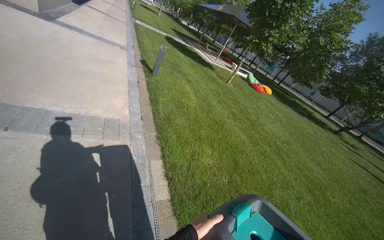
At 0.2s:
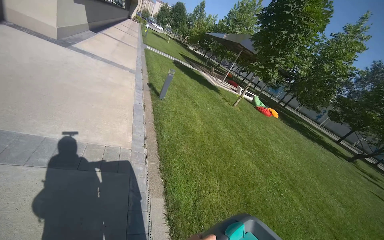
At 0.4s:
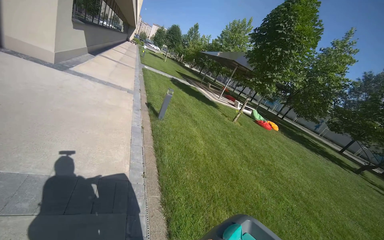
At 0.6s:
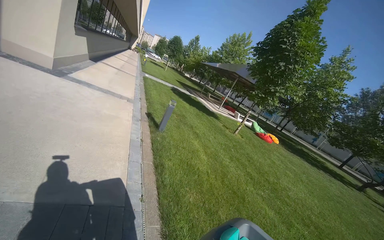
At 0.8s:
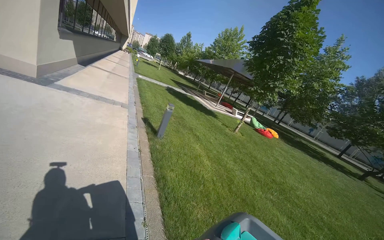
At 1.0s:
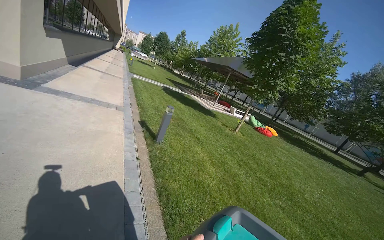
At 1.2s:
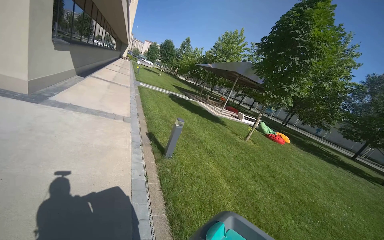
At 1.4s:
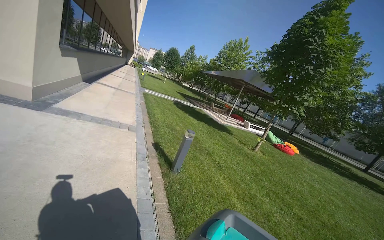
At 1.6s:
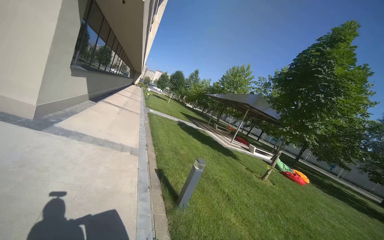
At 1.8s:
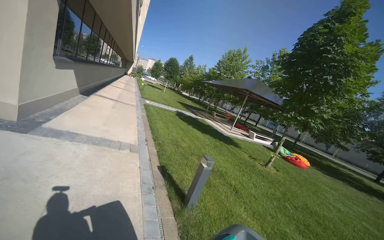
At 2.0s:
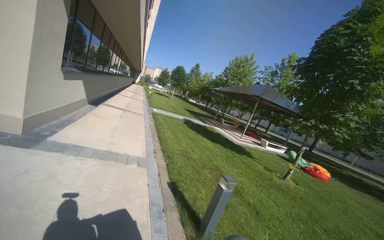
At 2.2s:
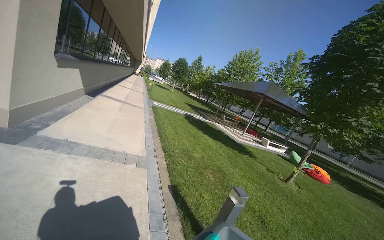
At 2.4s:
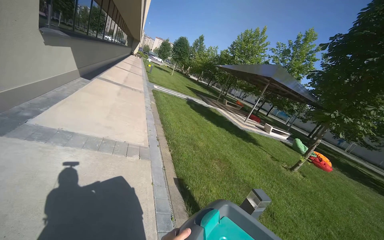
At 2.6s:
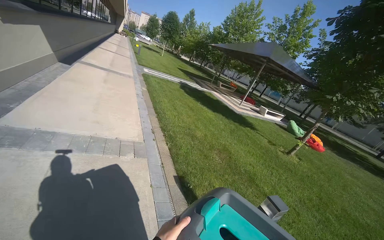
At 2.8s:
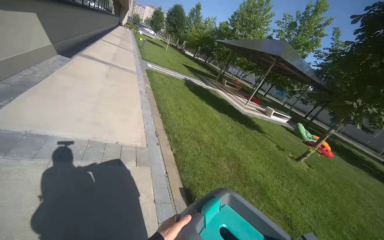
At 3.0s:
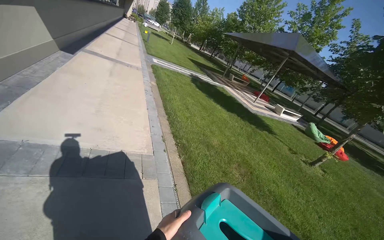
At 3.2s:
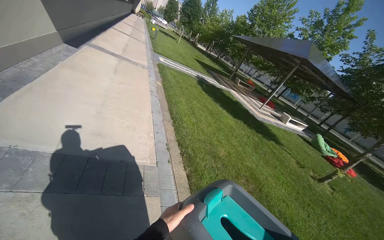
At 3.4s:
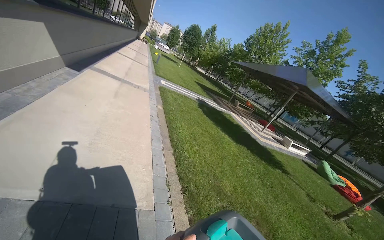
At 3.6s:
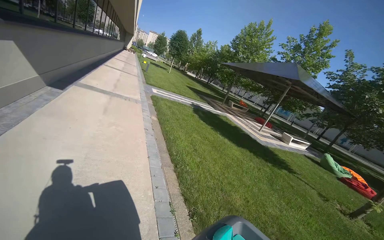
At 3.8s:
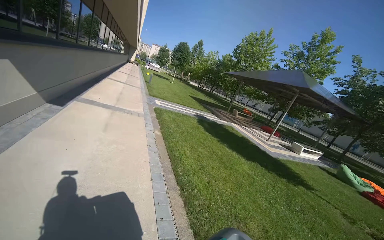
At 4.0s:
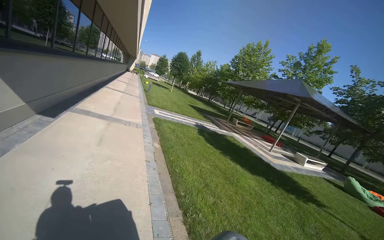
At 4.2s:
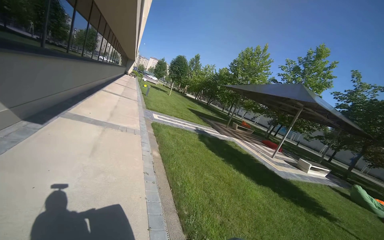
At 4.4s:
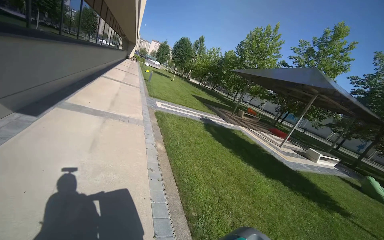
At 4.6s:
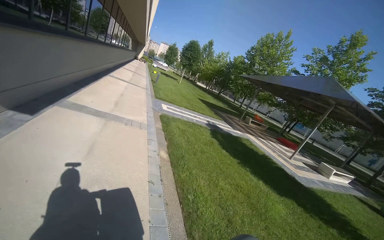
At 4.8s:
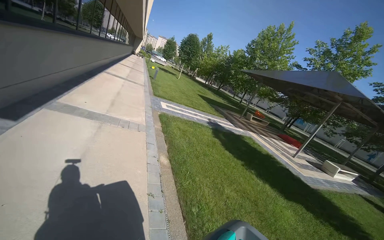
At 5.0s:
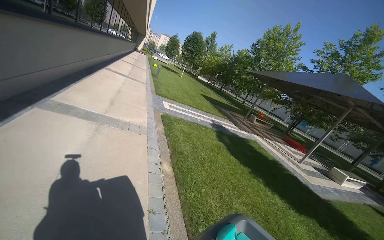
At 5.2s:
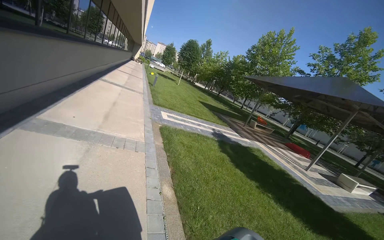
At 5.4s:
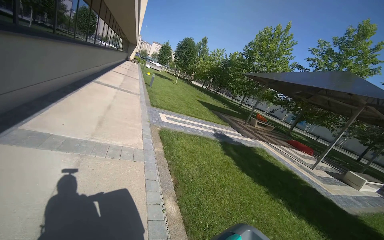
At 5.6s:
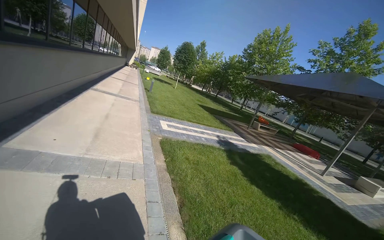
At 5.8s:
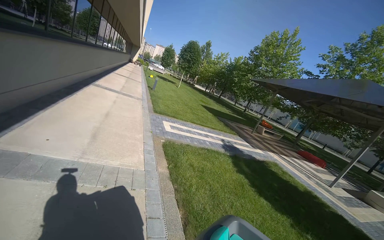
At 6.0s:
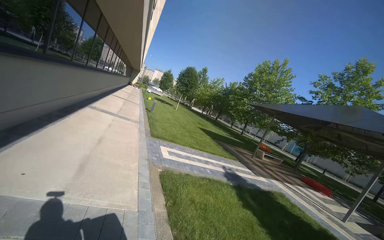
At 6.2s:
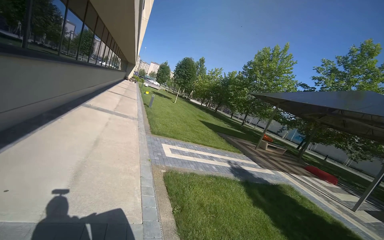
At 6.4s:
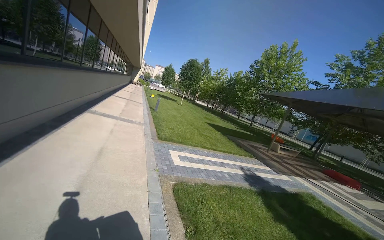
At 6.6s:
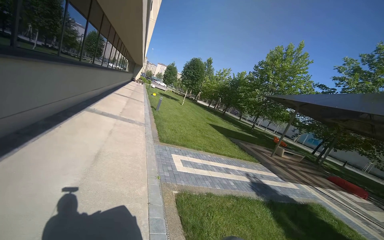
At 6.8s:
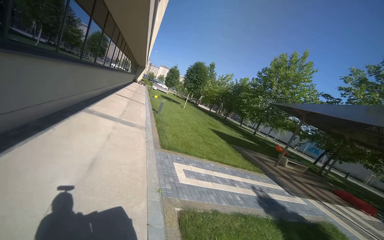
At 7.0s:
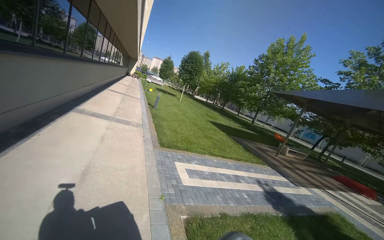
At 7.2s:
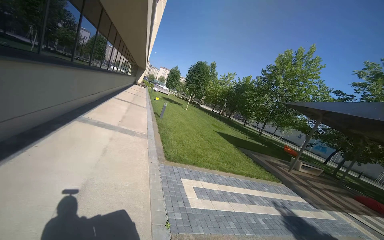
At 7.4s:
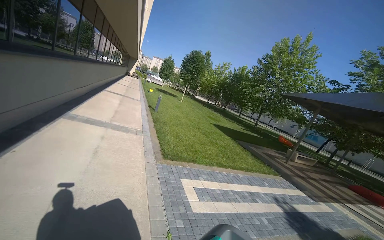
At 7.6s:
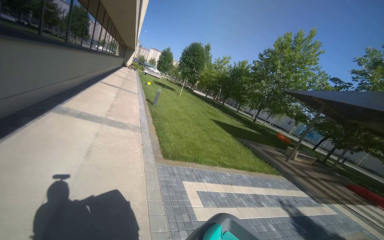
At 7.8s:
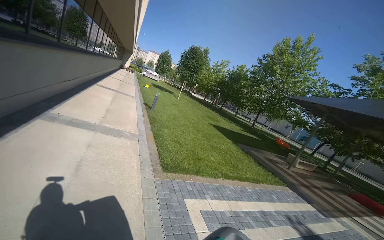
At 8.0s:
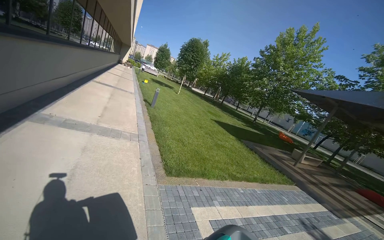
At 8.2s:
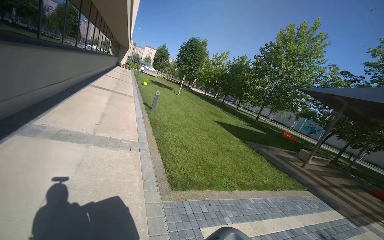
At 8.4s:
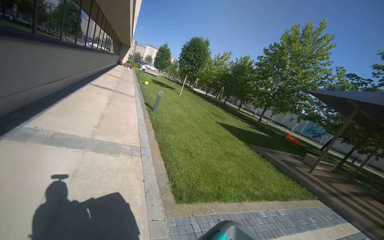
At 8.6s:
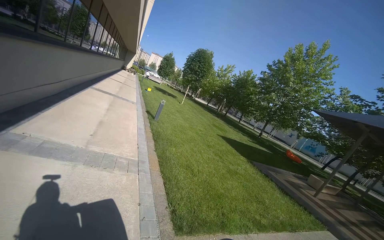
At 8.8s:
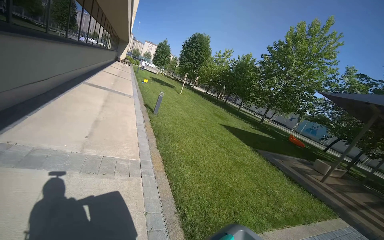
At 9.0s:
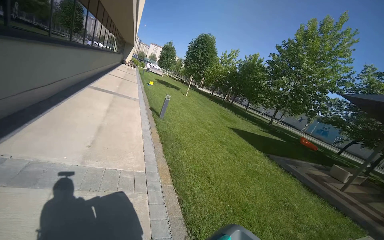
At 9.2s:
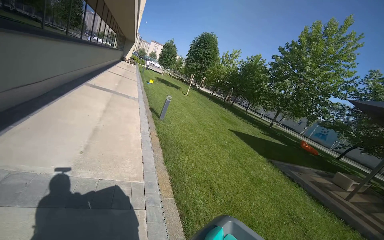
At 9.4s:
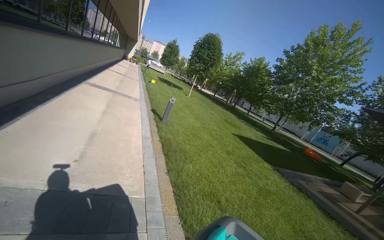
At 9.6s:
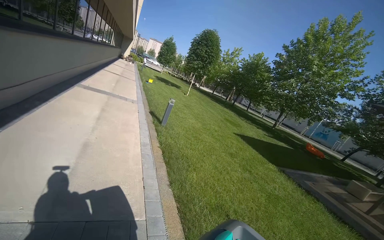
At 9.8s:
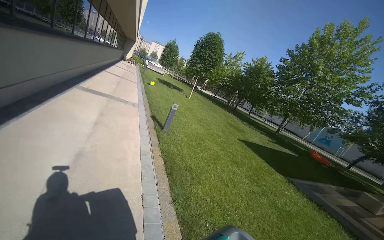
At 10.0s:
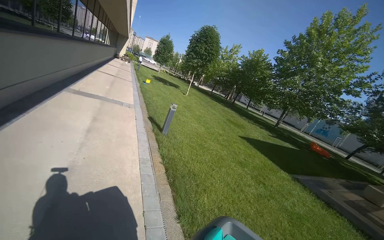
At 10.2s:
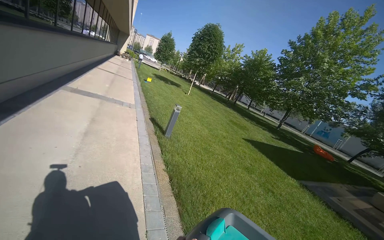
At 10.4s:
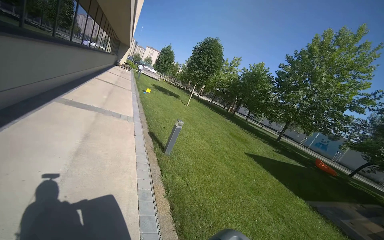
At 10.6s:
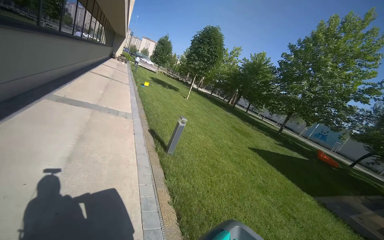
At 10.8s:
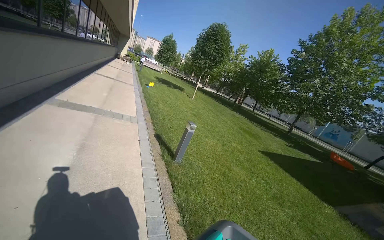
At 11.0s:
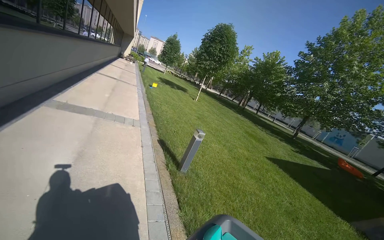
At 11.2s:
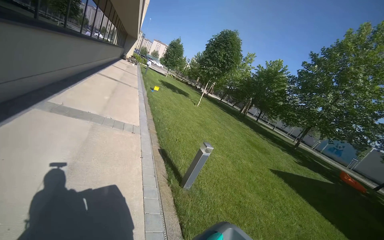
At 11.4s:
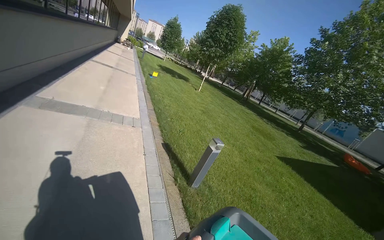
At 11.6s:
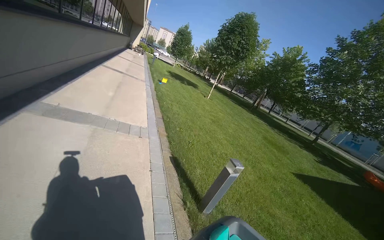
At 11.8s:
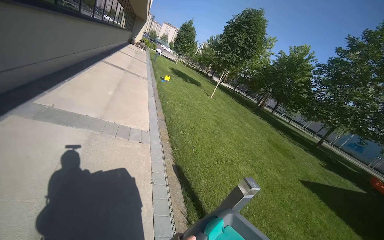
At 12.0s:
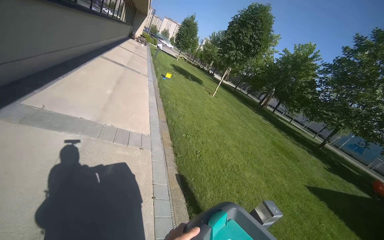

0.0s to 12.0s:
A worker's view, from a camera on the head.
Job: managing trash.
The whole recording: Transporting recycling bin. The worker pushes a recycling bin along the sidewalk.
0.0s to 1.6s: The camera travels approximately 2 m. The view tips upward by some 25 degrees.
1.6s to 3.0s: The camera is carried some 2 m. The camera pitches downward, by roughly 20 degrees.
3.0s to 4.4s: The camera travels roughly 2 m.
4.4s to 6.0s: The camera is carried approximately 2.5 m.
6.0s to 7.6s: The wearer moves about 2.5 m.
7.6s to 9.0s: The camera is carried about 2 m.
9.0s to 10.4s: The camera is carried approximately 2 m.
10.4s to 12.0s: The head travels approximately 2 m.

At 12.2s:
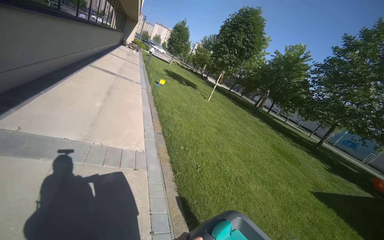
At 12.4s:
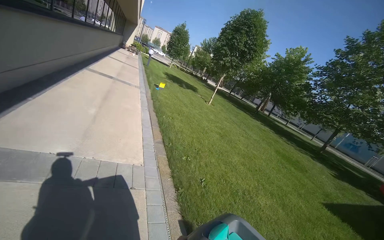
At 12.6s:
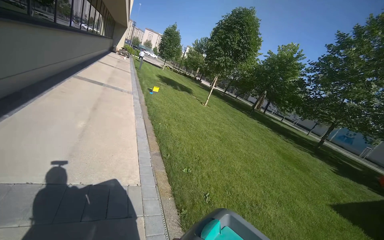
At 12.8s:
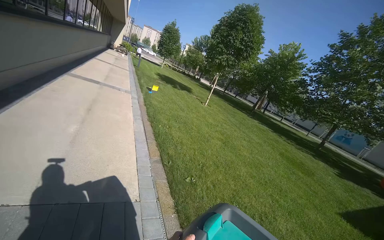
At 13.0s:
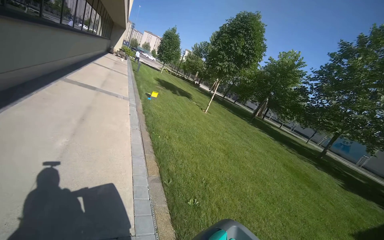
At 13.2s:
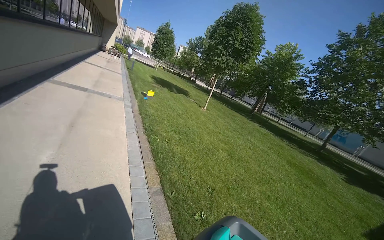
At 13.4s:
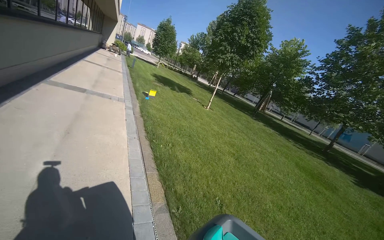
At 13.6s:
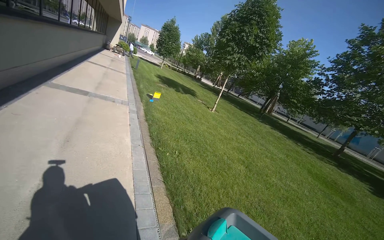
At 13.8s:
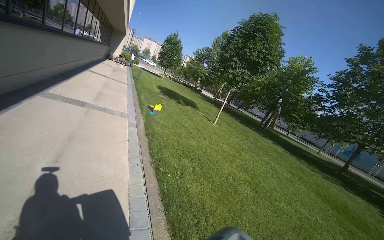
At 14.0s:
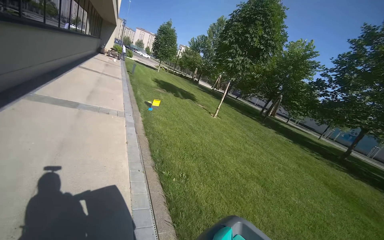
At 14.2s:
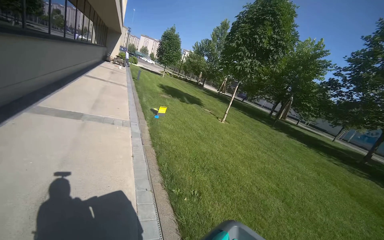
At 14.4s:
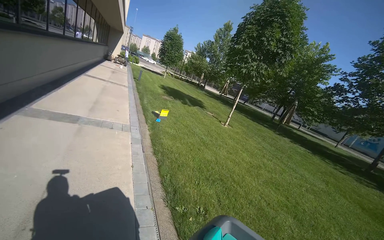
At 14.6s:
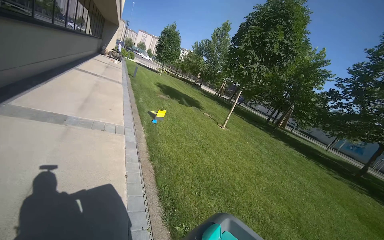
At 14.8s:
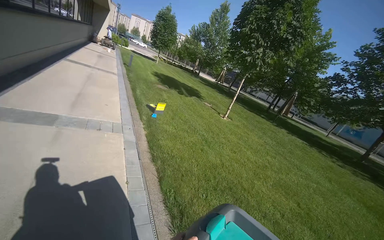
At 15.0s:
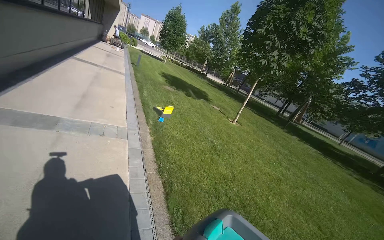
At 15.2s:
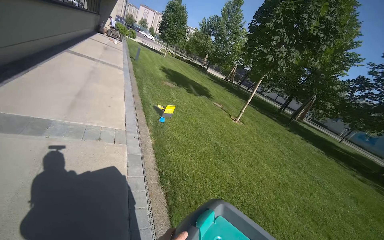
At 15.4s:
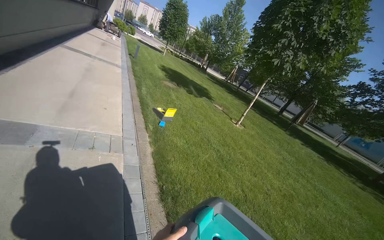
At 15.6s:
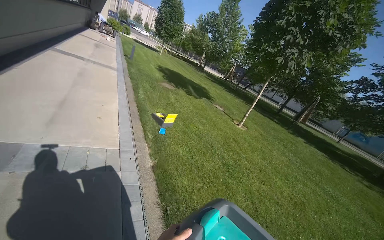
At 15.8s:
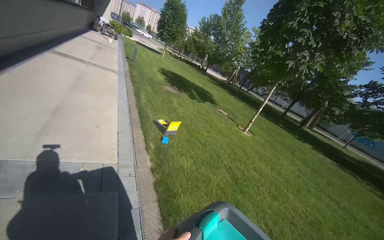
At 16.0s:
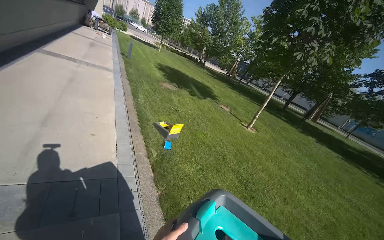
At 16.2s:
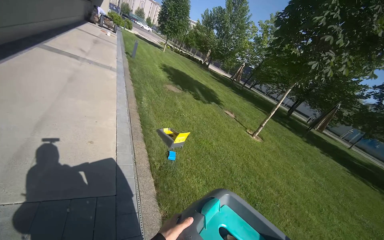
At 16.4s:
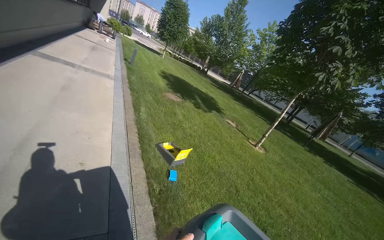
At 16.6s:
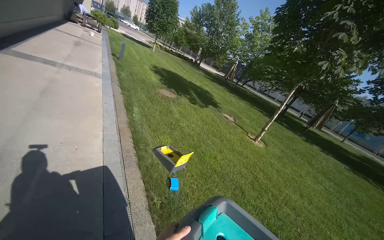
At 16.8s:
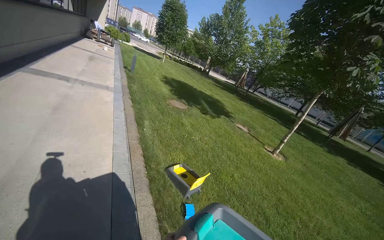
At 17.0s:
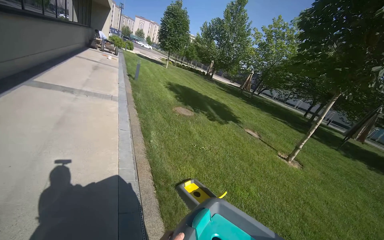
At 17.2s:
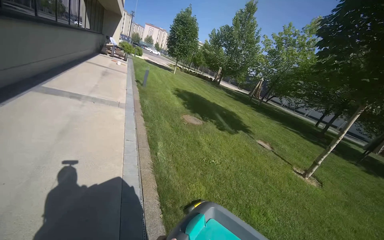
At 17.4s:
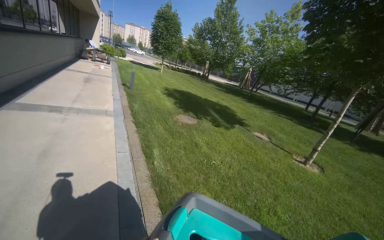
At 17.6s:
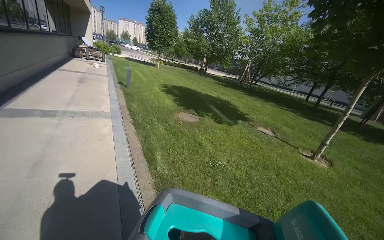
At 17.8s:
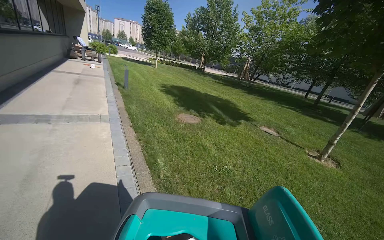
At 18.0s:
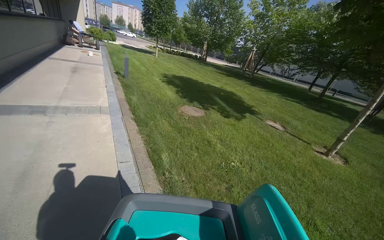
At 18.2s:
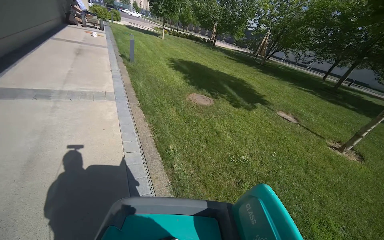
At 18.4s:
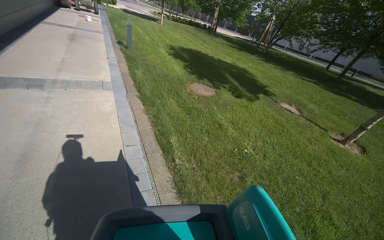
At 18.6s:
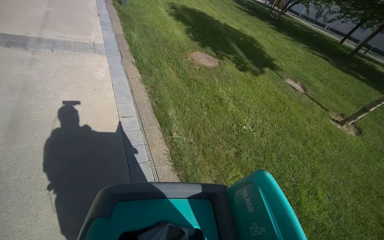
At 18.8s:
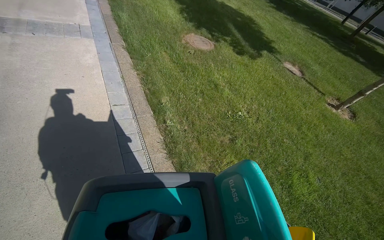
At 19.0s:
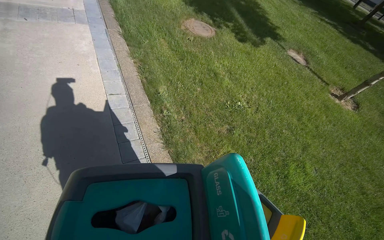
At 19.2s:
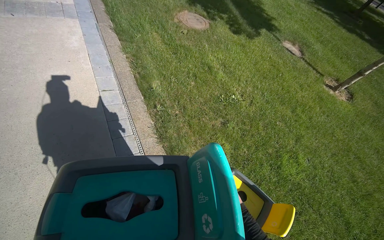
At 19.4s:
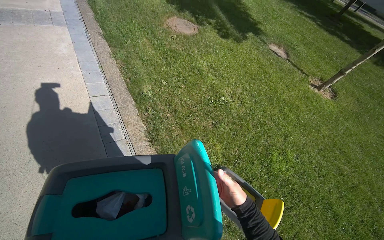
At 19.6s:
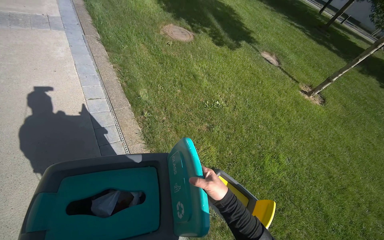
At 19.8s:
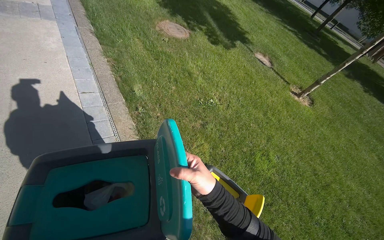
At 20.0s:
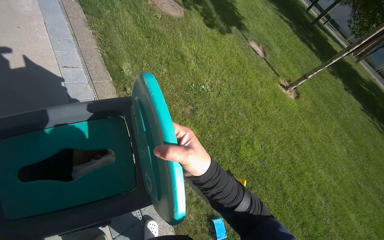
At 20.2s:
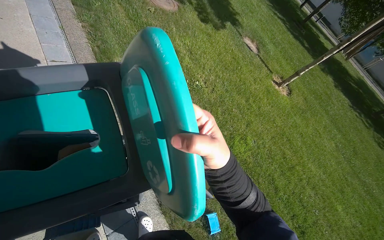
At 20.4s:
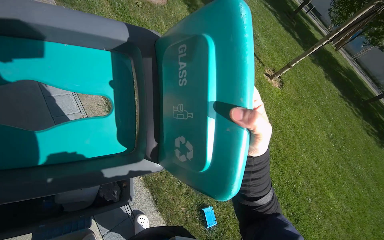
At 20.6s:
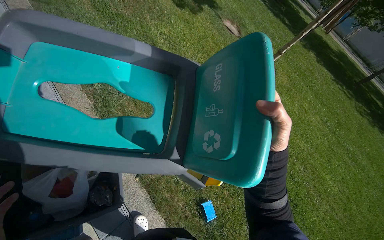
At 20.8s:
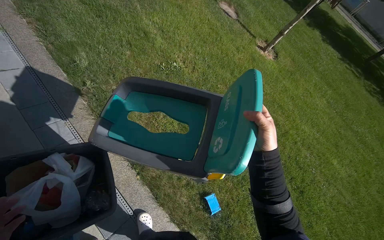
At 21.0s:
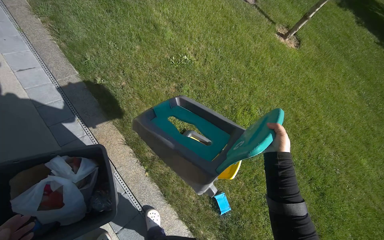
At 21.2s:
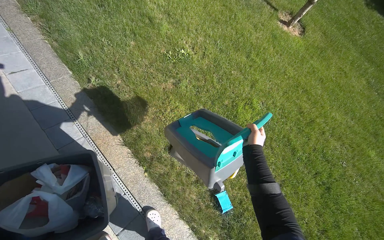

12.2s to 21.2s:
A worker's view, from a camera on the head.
Job: managing trash.
The whole recording: Transporting recycling bin. The worker pushes a recycling bin along the sidewalk.
13.8s to 15.2s: The wearer moves approximately 2 m.
15.2s to 16.6s: The camera is carried some 2 m.
16.6s to 18.2s: The camera travels some 1.5 m.
18.2s to 19.8s: The view tips downward by some 25 degrees.
19.8s to 21.2s: The view tilts roughly 20 degrees downward. The right hand travels farther from the camera and to the right by roughly 60 cm.
